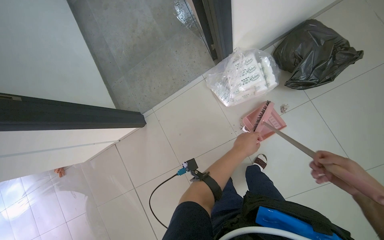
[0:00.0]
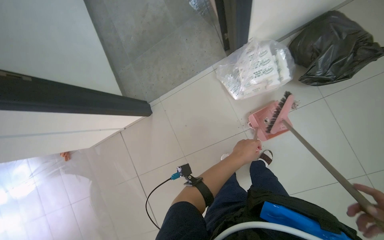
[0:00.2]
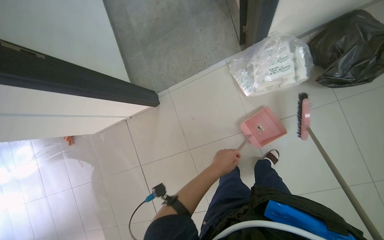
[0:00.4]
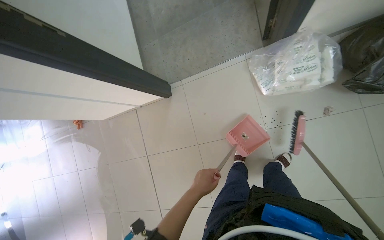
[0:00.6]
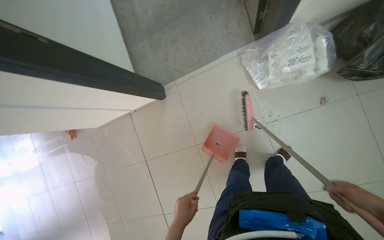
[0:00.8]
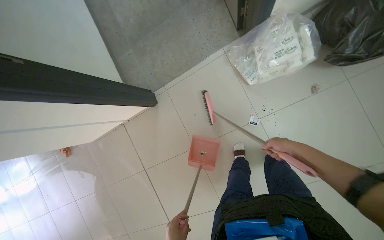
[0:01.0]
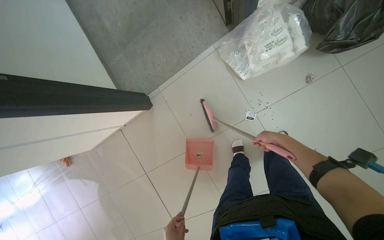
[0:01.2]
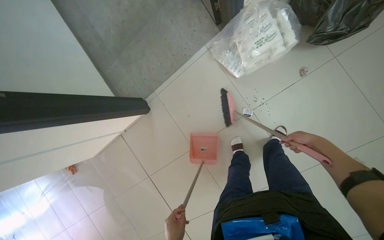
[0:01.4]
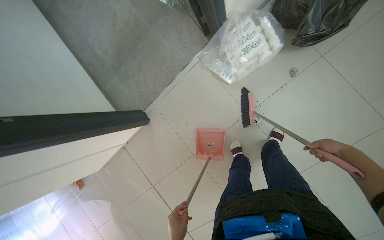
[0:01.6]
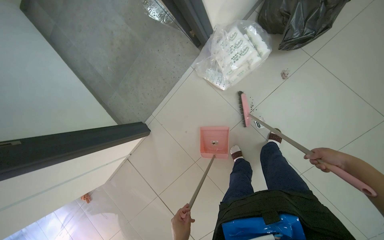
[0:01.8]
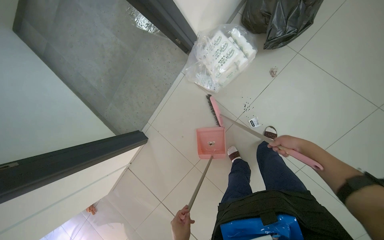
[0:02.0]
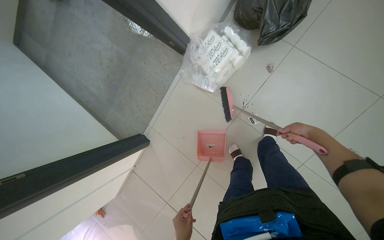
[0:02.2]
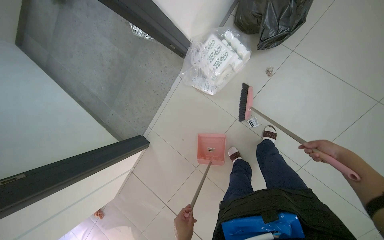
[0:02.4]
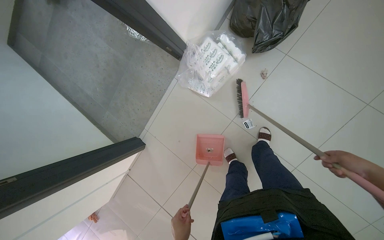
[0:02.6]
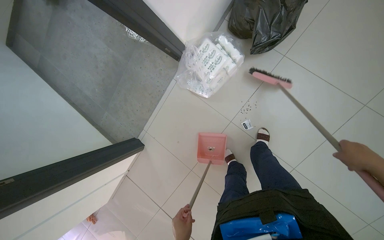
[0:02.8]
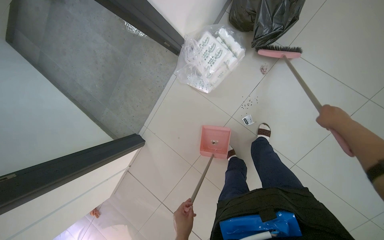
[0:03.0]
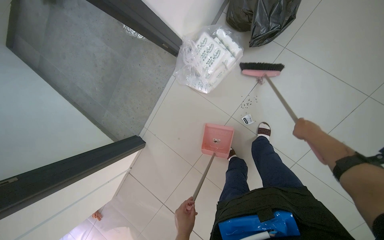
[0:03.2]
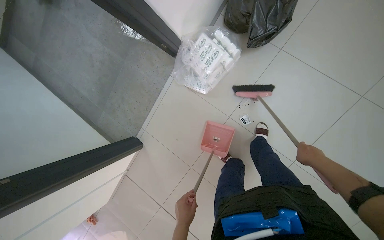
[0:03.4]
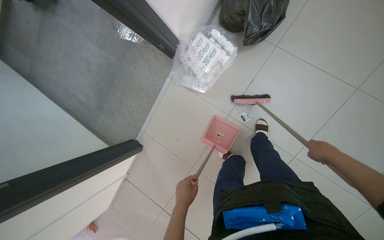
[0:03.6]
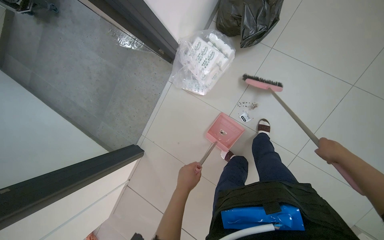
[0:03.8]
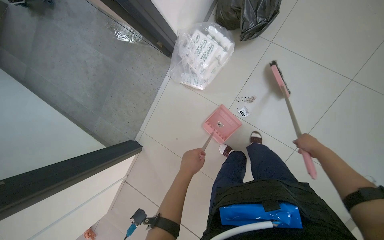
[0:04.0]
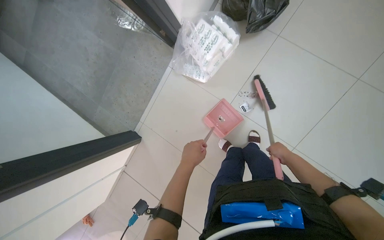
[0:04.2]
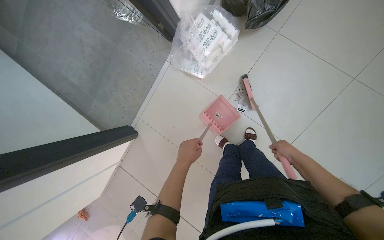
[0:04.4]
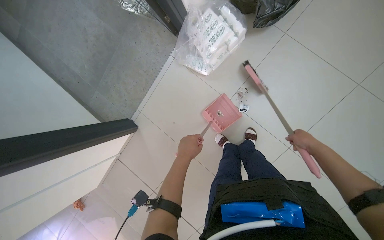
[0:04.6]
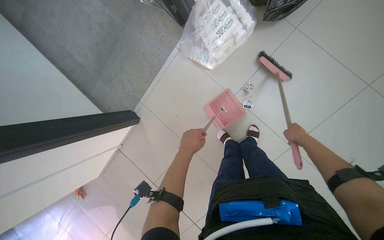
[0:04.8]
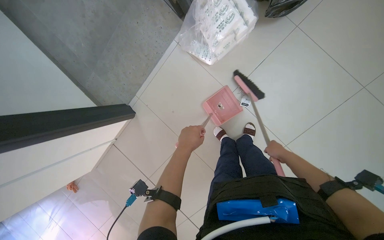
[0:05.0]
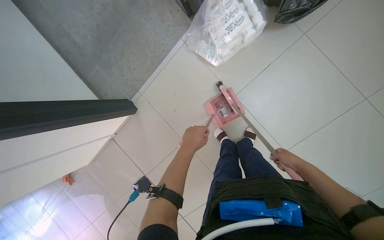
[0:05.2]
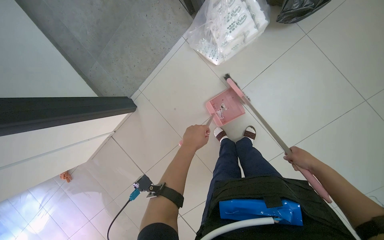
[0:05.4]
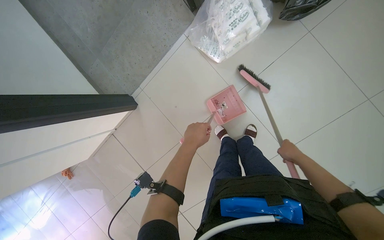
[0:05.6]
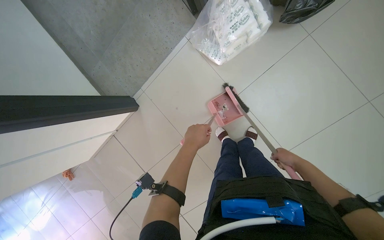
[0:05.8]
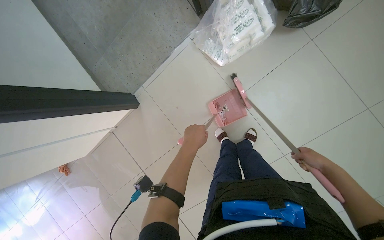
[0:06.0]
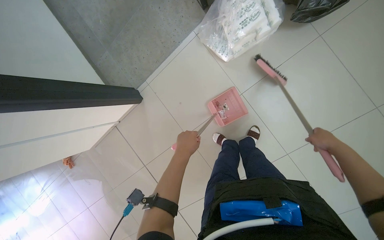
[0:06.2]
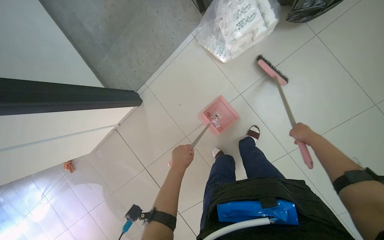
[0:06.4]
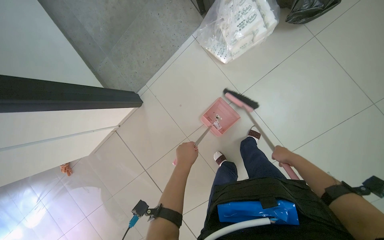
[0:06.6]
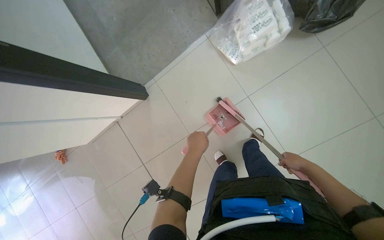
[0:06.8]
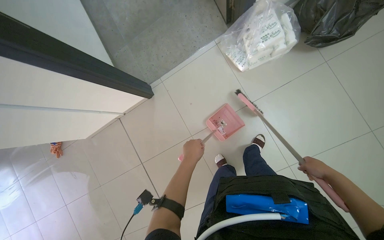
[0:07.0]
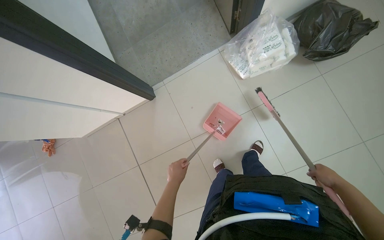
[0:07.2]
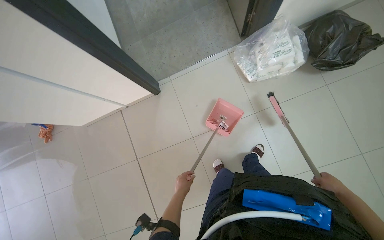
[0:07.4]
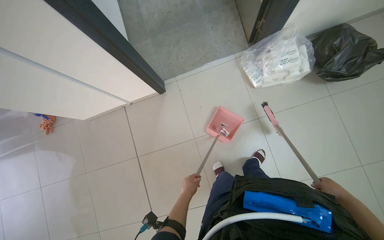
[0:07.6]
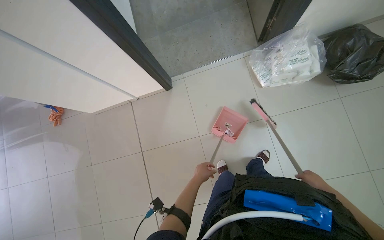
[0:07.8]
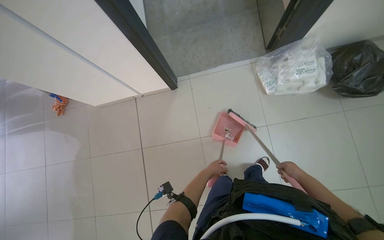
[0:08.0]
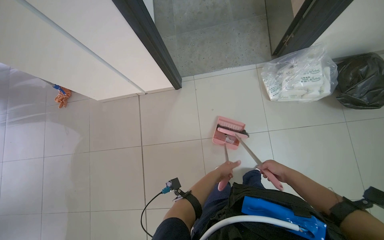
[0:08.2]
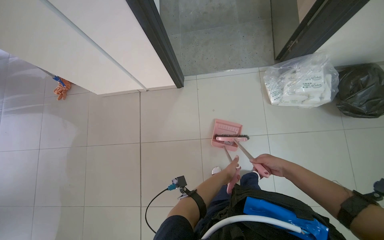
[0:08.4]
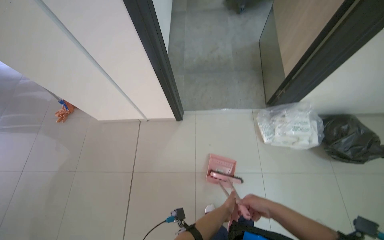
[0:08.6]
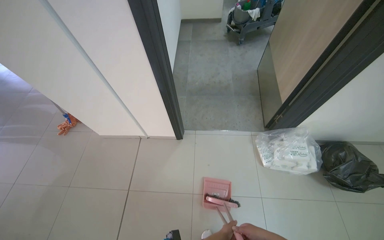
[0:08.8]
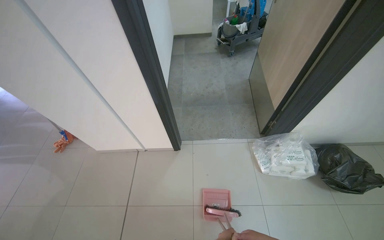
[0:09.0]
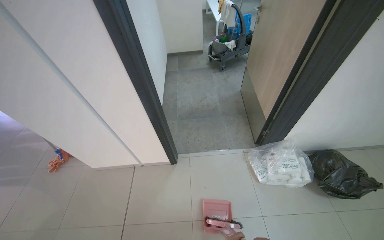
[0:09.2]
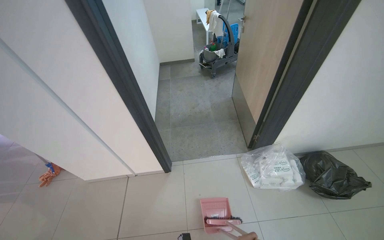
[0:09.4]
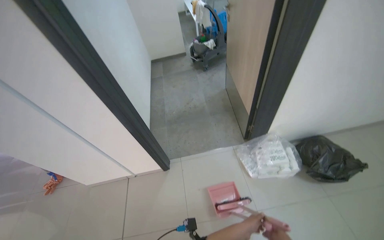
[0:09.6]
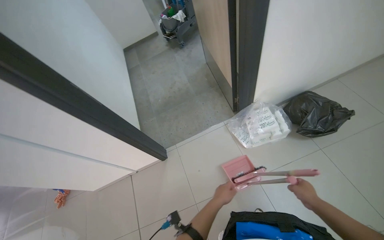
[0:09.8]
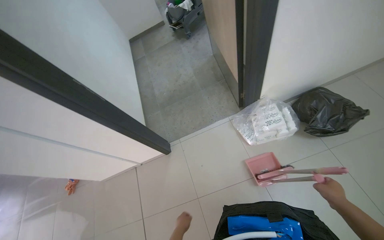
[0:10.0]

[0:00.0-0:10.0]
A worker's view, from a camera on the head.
Job: sweeping floor.
The whole recording: Sweeping floor with broom. The worker sweeps the floor with a broom and dustpan.
0:01.4 to 0:02.8: The right hand travels to the right and nearer to the camera by approximately 30 cm.
0:02.8 to 0:04.2: The right hand goes approximately 25 cm farther from the camera and to the left.
0:04.2 to 0:05.8: The right hand moves left and right over some 10 cm, changing direction 2 times.
0:05.8 to 0:07.2: The right hand is displaced nearer to the camera by about 10 cm, and moves roughly 10 cm up the picture and comes back, while the left hand moves down the picture, farther from the camera and to the left, some 40 cm.
0:07.2 to 0:08.6: The wearer looks about 15 degrees further upward. The scene rotates clockwise by approximately 30 degrees. The right hand shifts about 35 cm to the left. Meanwhile the left hand travels to the right by roughly 15 cm.

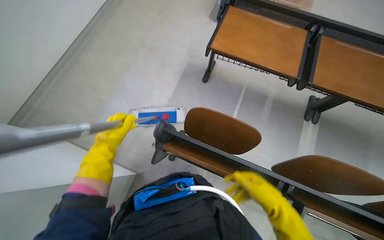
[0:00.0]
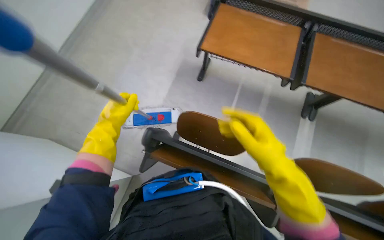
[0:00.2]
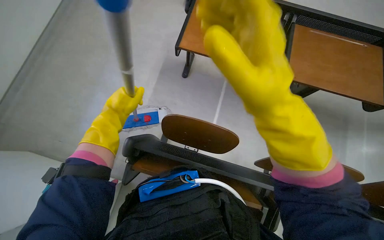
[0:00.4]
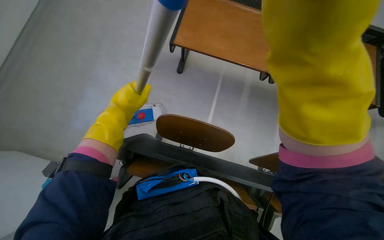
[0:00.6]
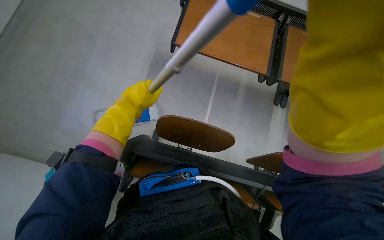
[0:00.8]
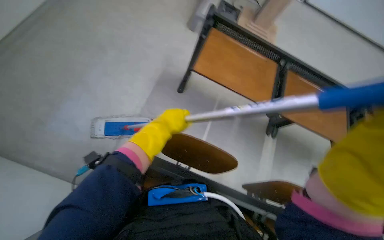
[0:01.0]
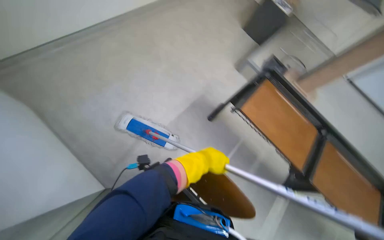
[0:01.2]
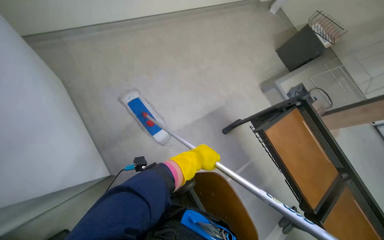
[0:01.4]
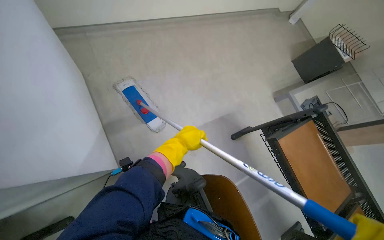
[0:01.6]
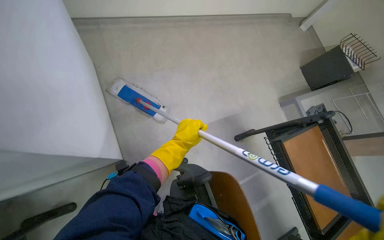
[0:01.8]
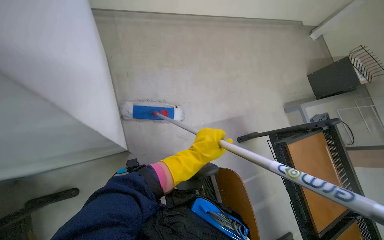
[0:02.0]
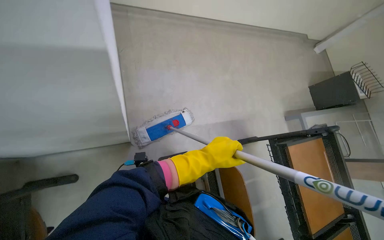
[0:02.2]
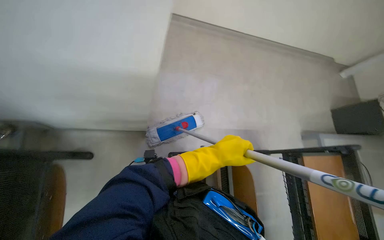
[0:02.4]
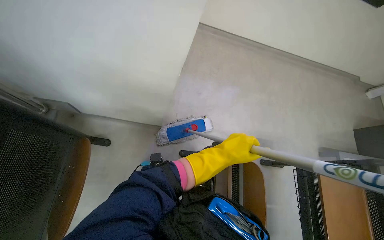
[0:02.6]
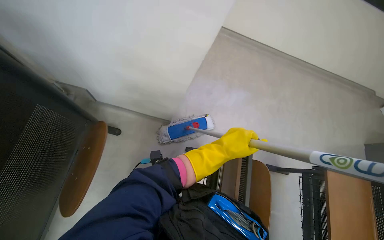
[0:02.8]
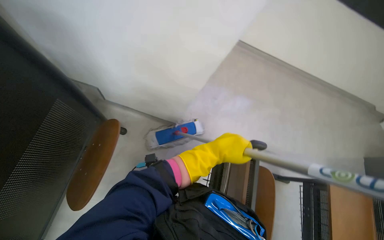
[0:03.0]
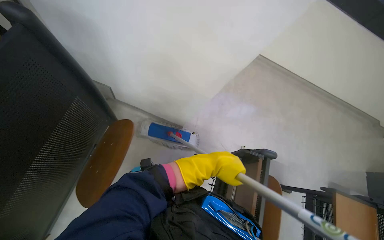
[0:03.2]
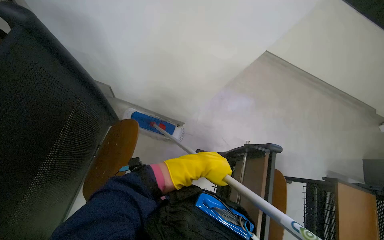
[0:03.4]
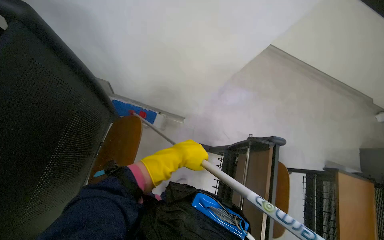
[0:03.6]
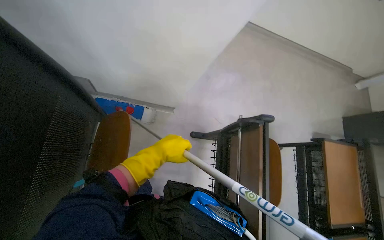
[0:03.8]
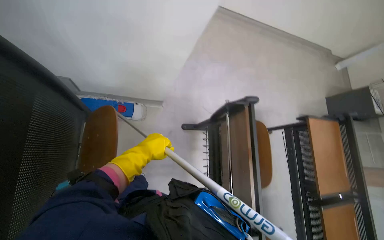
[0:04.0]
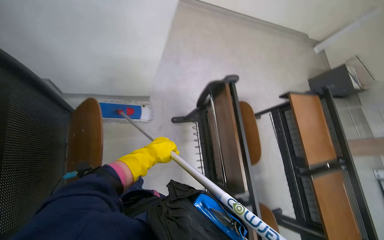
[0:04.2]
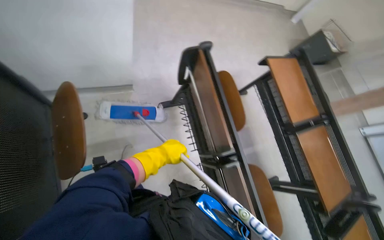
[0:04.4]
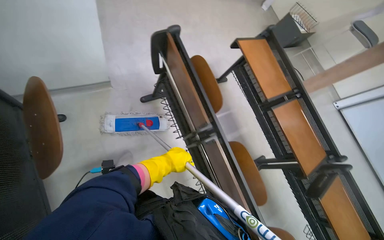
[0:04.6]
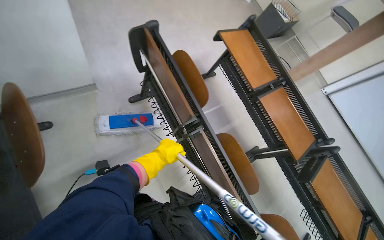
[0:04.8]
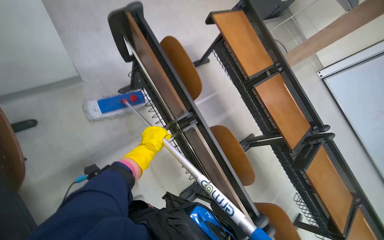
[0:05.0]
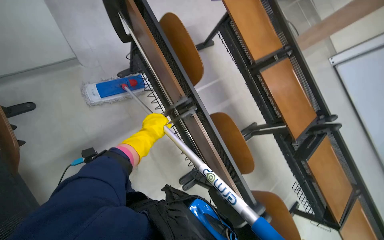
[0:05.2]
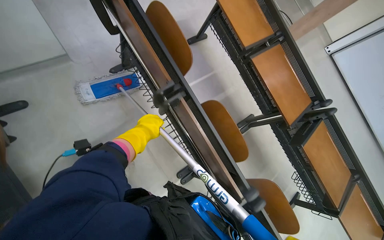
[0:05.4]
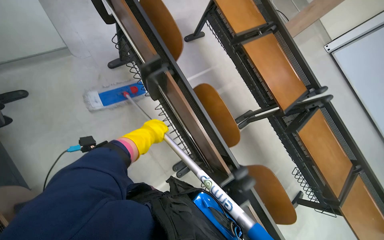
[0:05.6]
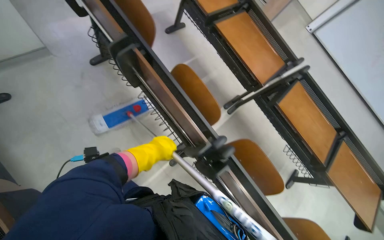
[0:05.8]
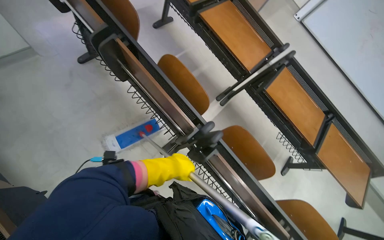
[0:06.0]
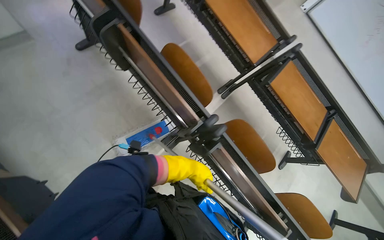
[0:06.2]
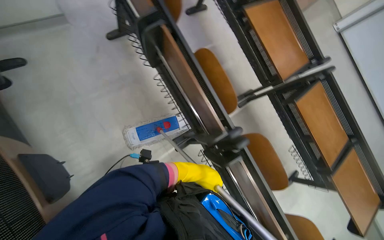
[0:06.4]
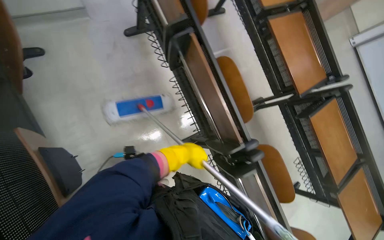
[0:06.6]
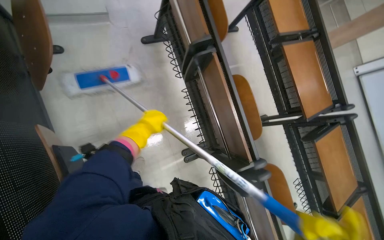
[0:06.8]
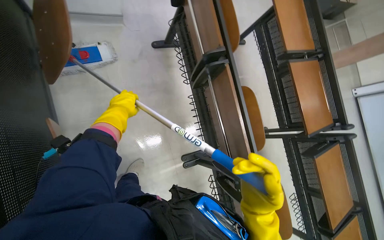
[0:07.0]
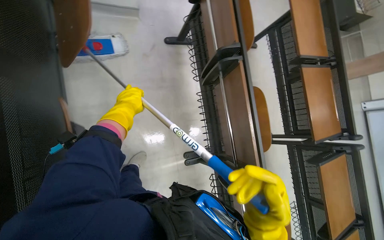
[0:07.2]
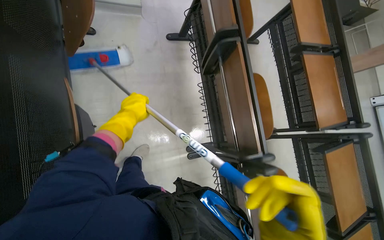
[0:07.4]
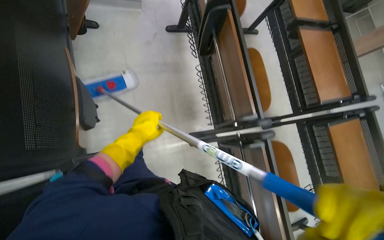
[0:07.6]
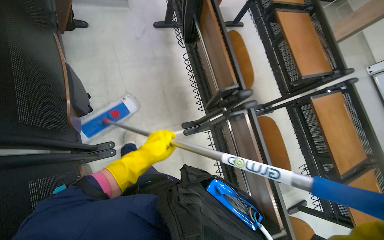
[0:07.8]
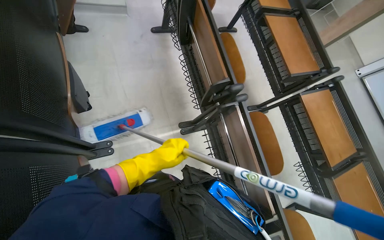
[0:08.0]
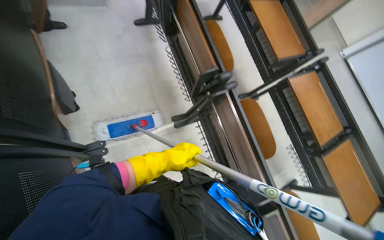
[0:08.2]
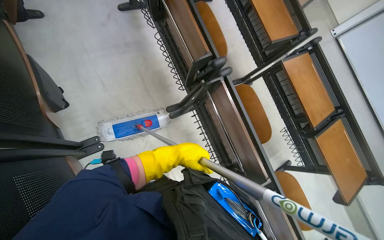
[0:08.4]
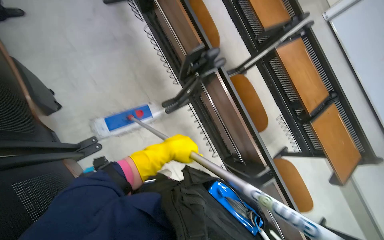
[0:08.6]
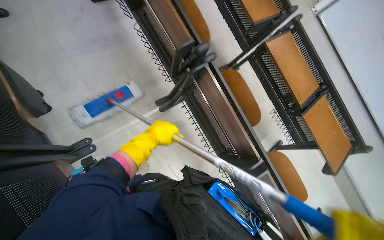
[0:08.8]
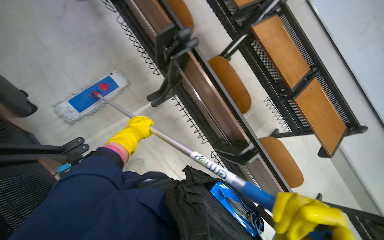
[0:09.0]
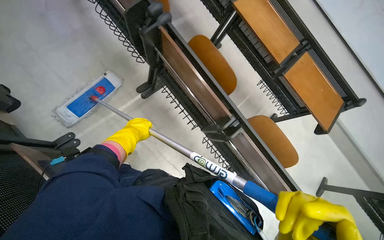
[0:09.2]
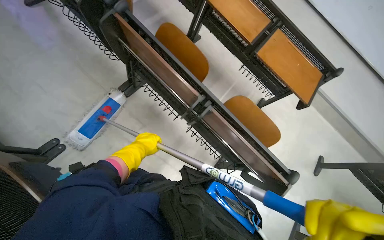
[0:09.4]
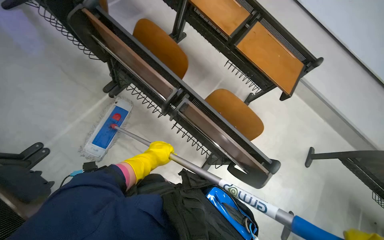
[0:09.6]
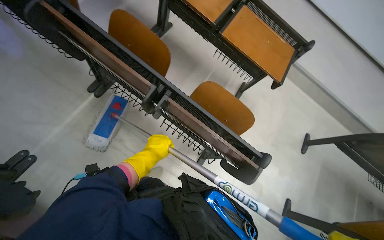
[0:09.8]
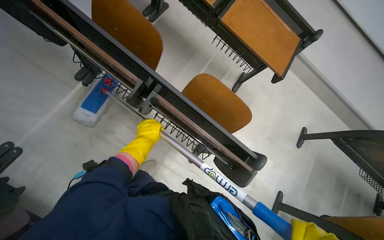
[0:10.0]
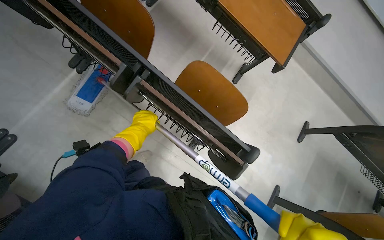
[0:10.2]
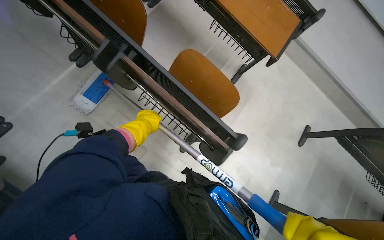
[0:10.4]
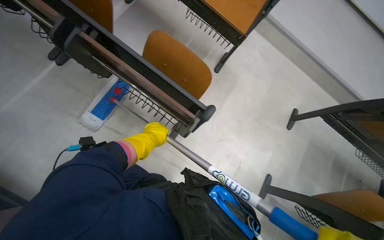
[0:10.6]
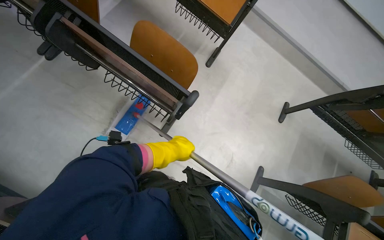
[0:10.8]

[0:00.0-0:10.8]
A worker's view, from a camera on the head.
Job: mopping floor.
The whole recording: Mopping lecture hall floor. The worker mops the floor of the lecture hall with a mop.
0:00.0 to 0:01.6: The view tips upward by about 15 degrees. Everything in view rotates approximately 40 degrees clockwise.
0:01.6 to 0:03.0: The head rotates approximately 40 degrees to the left.
0:03.0 to 0:04.6: The head rotates approximately 35 degrees to the right.
0:04.6 to 0:06.2: The wearer moves roughly 50 cm.
0:07.8 to 0:09.2: The left hand heads farther from the camera, covering about 10 cm.
0:09.2 to 0:10.8: The head travels approximately 70 cm.
